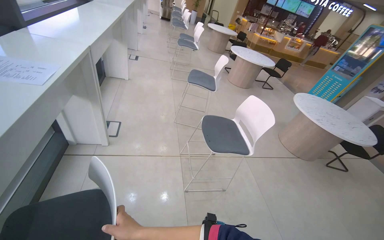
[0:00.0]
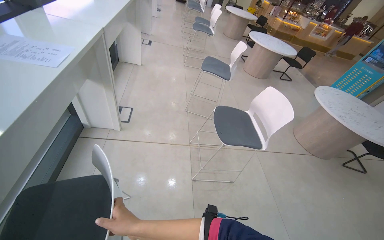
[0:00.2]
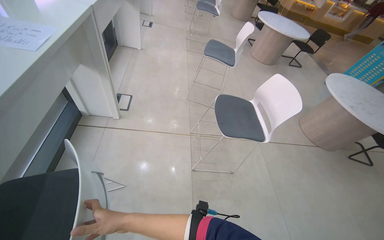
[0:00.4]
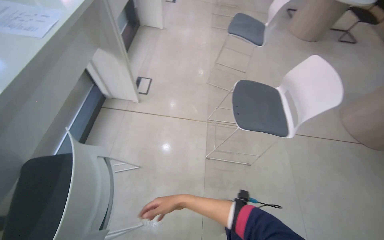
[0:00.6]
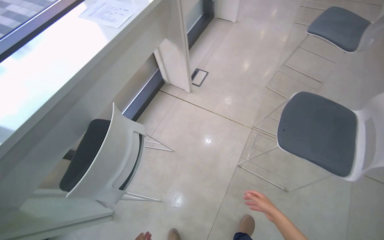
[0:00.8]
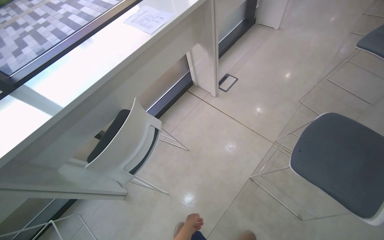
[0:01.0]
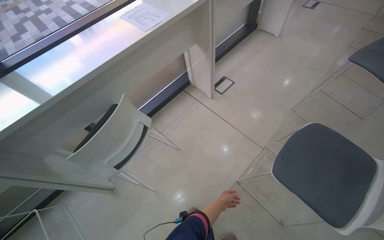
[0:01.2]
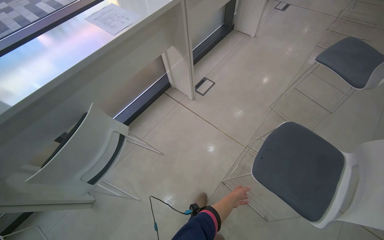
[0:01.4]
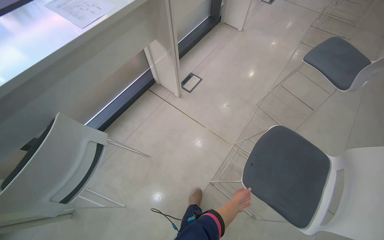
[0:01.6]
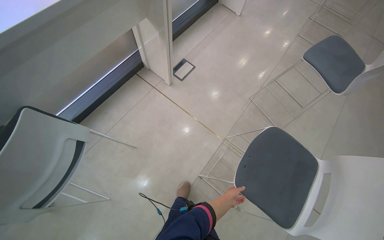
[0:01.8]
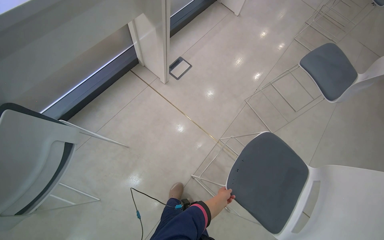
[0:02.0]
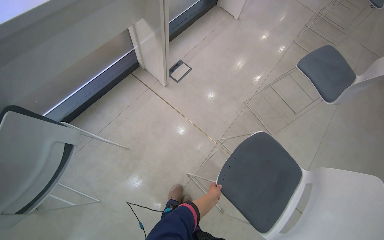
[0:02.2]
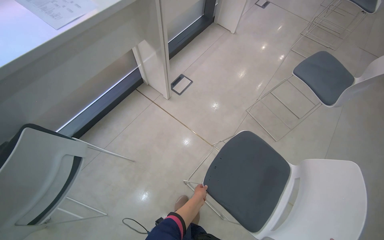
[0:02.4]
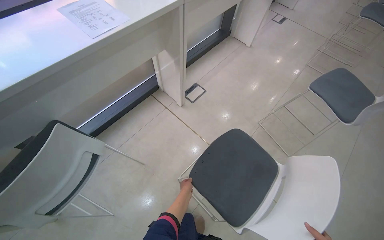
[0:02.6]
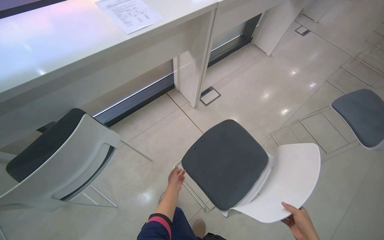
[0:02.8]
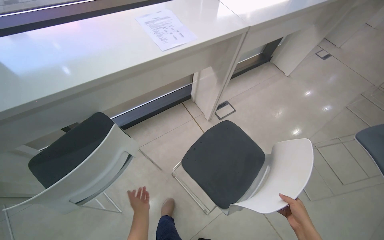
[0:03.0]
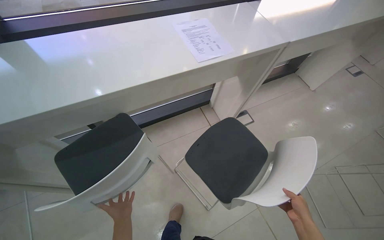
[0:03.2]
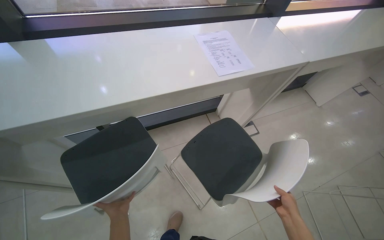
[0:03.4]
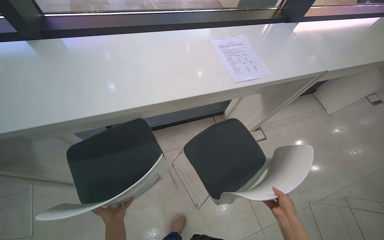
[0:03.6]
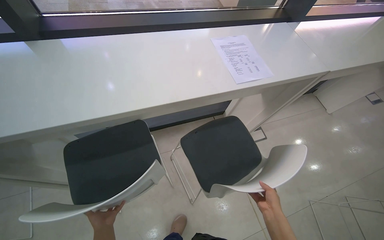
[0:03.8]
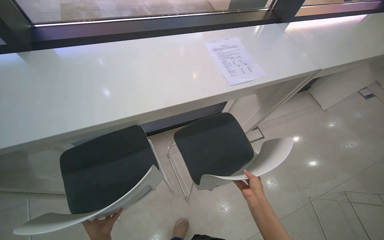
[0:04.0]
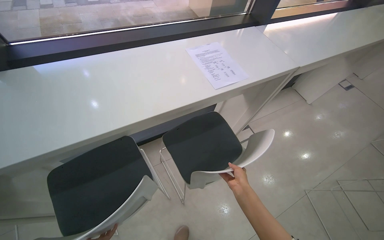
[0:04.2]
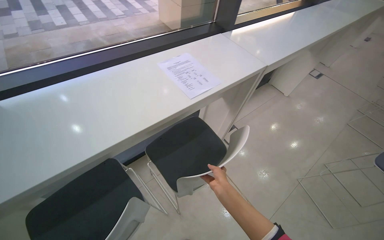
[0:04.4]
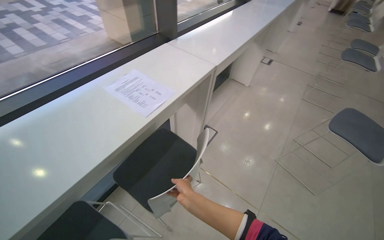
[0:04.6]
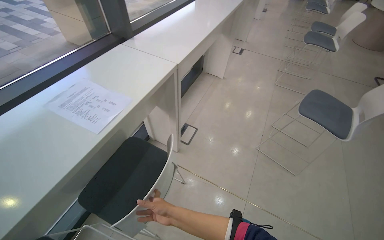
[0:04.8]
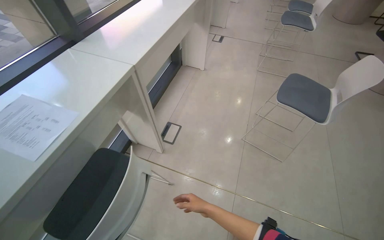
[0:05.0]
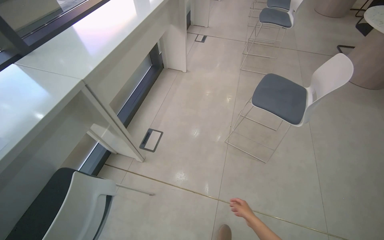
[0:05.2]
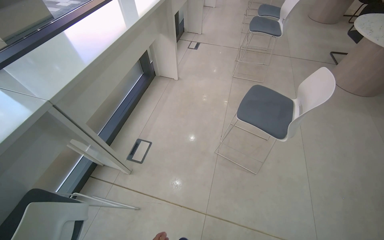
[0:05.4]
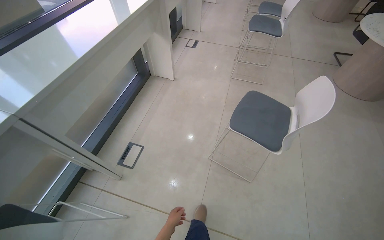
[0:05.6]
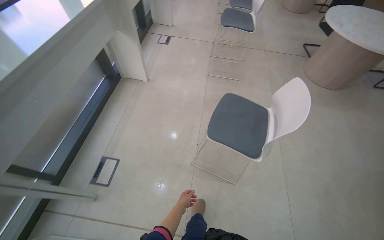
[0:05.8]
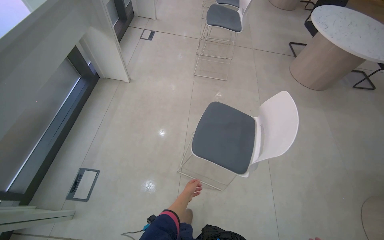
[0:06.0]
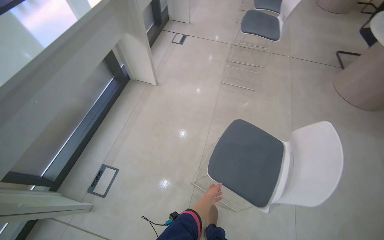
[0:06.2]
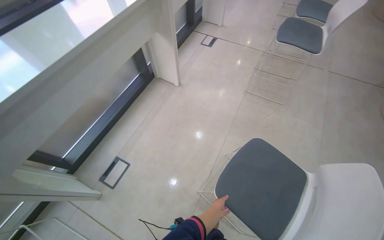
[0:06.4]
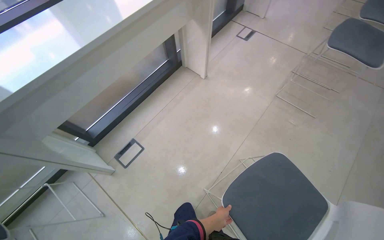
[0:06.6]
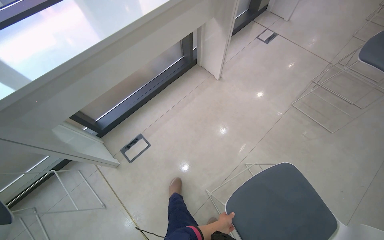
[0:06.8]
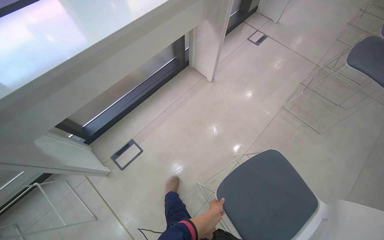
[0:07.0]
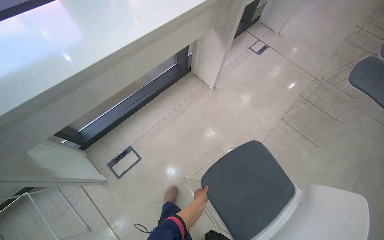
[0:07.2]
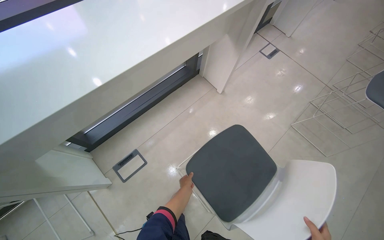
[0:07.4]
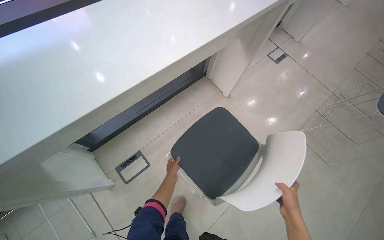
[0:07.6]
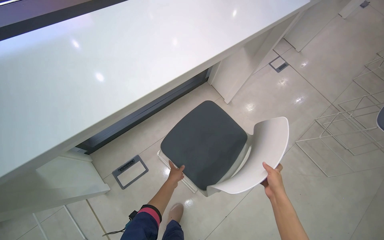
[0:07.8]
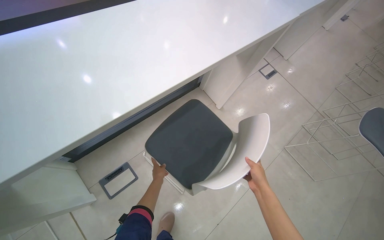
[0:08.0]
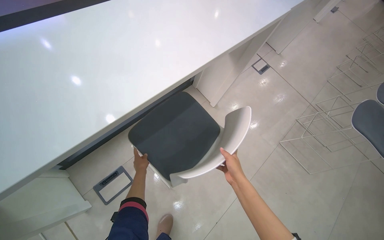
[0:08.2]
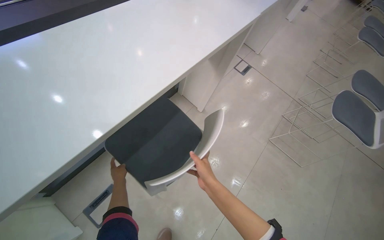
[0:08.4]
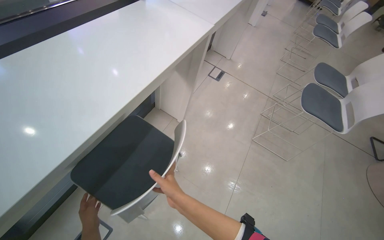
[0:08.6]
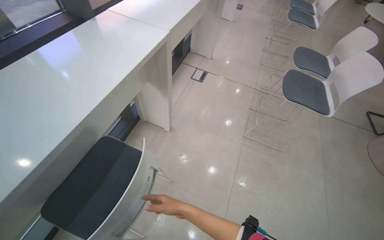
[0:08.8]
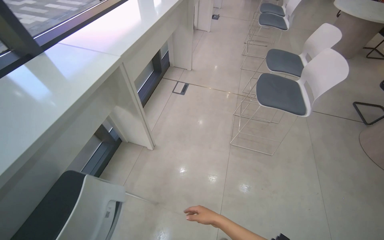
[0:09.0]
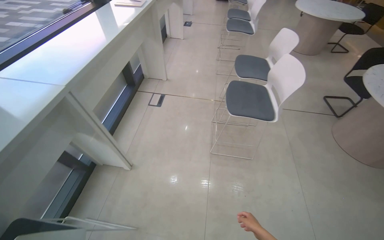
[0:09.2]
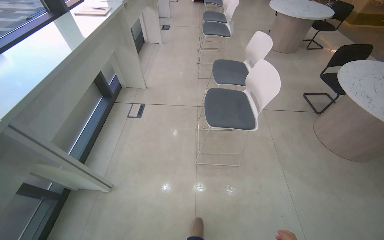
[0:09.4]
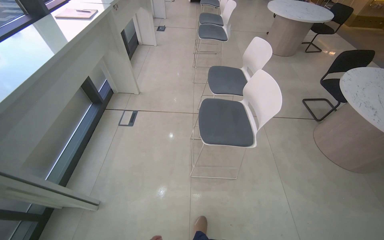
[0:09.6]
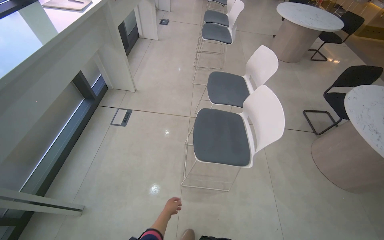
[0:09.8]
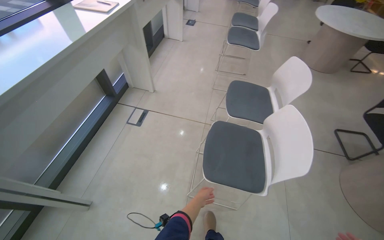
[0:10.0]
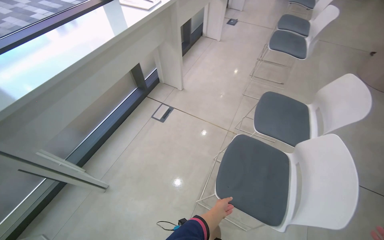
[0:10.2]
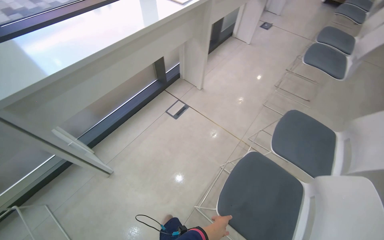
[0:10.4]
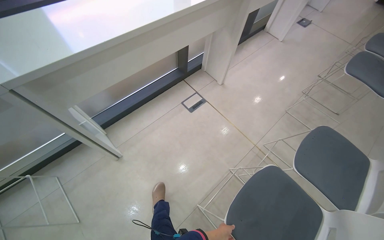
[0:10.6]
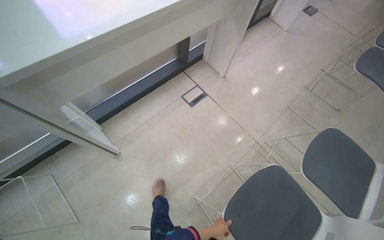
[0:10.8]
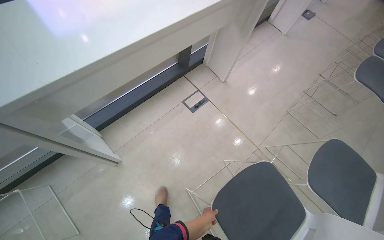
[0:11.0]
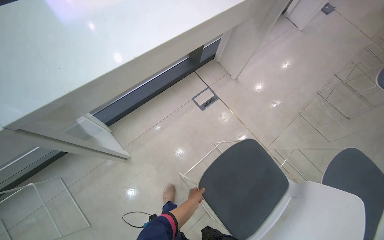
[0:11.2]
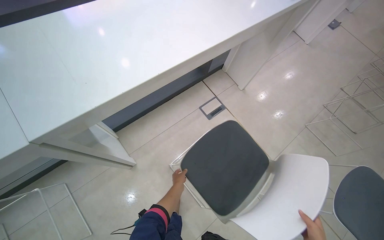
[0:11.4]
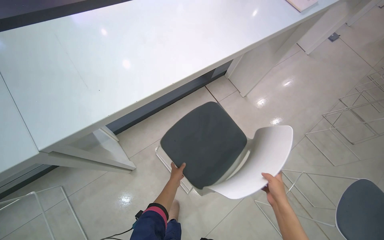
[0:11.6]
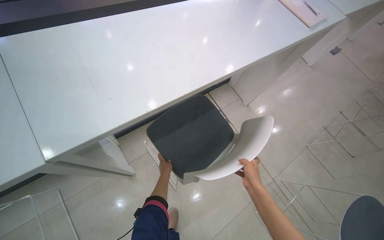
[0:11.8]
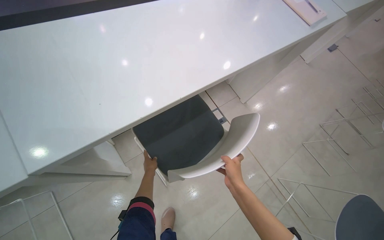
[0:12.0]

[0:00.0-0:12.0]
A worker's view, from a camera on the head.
Job: organizing items.
The whole recording: Arranging chairs under counter. The worker arranges chairs under the counter.
0:00.0 to 0:01.6: The wearer moves about 60 cm. The head rotates about 45 degrees to the left. The camera pitches downward, by roughly 20 degrees.
0:01.6 to 0:03.0: The left hand is displaced to the left by roughly 40 cm.
0:03.0 to 0:04.4: The right hand heads up the picture and to the left, covering about 50 cm.
0:04.4 to 0:06.0: The wearer moves roughly 1 m. The head turns to the right by roughly 45 degrees.
0:06.0 to 0:07.6: The wearer moves about 60 cm. The wearer looks some 40 degrees further to the left.
0:07.6 to 0:09.0: The camera travels some 50 cm. The wearer looks roughly 35 degrees further to the right.
0:09.0 to 0:10.4: The wearer moves approximately 90 cm. The head rotates roughly 25 degrees to the left.
0:10.4 to 0:12.0: The head travels roughly 60 cm.

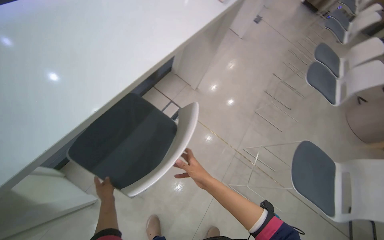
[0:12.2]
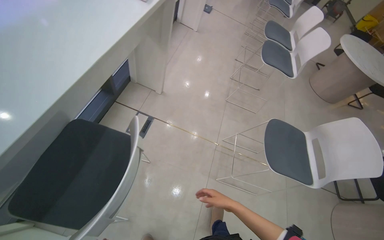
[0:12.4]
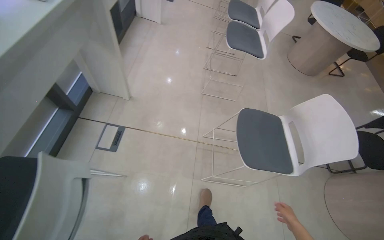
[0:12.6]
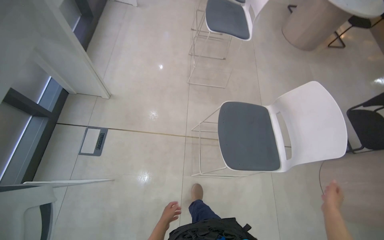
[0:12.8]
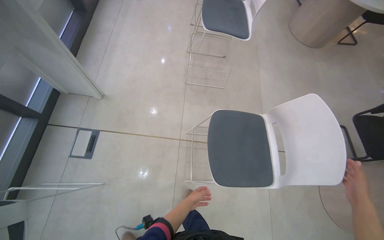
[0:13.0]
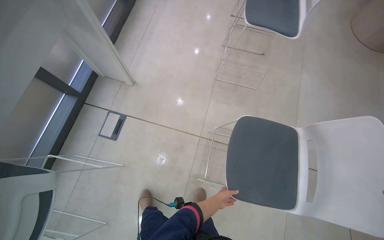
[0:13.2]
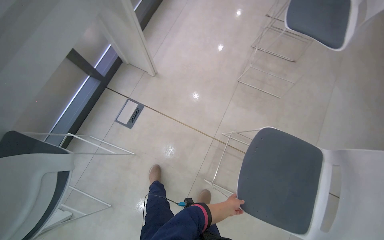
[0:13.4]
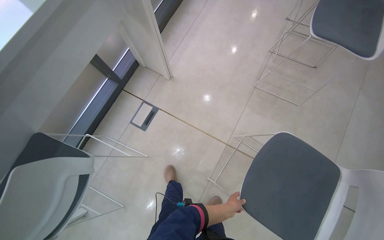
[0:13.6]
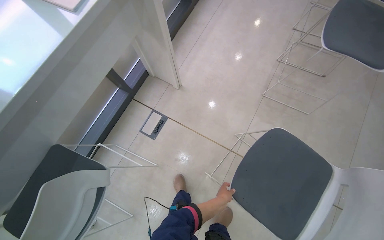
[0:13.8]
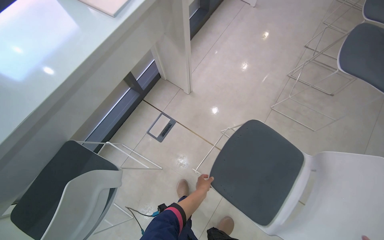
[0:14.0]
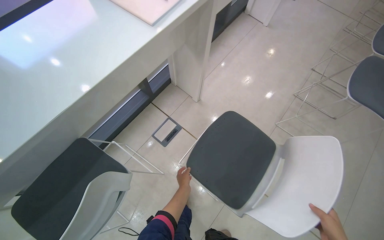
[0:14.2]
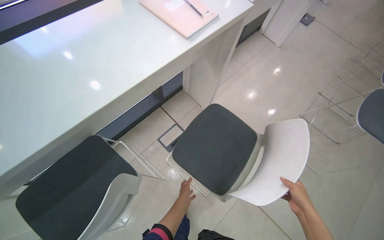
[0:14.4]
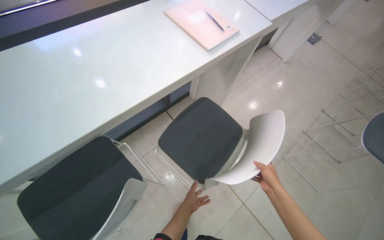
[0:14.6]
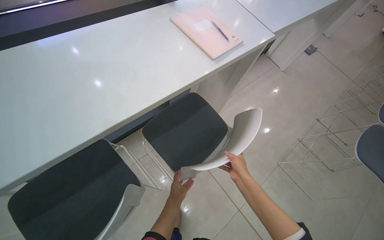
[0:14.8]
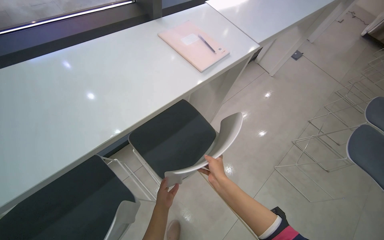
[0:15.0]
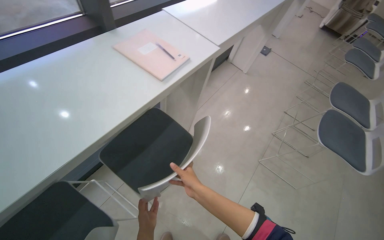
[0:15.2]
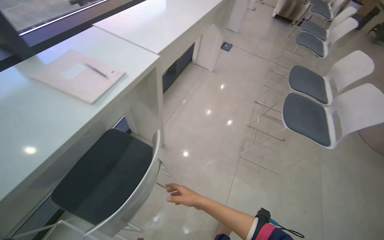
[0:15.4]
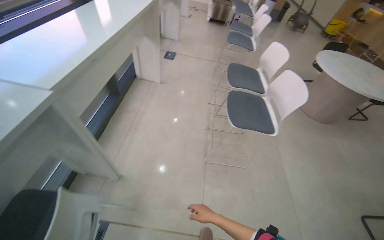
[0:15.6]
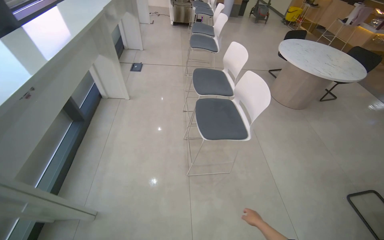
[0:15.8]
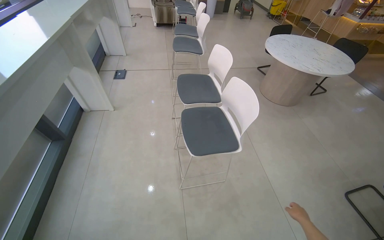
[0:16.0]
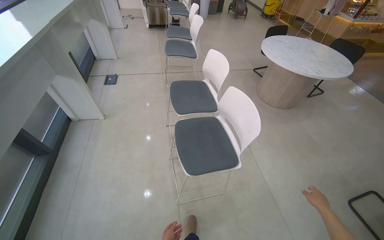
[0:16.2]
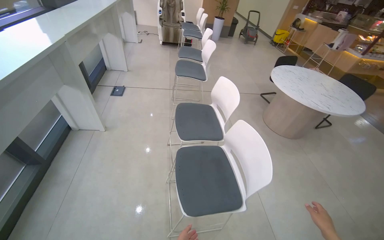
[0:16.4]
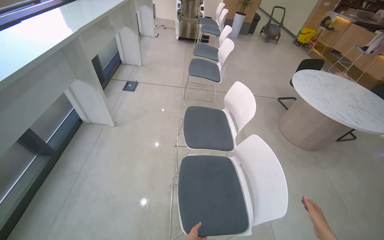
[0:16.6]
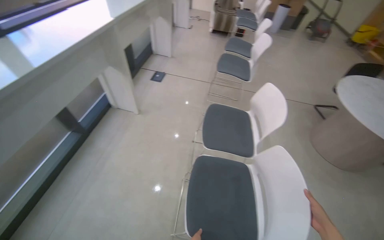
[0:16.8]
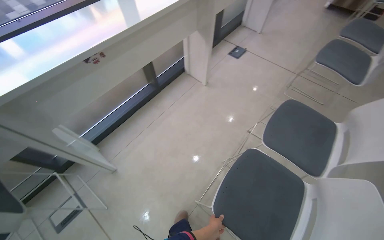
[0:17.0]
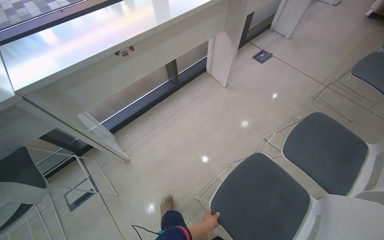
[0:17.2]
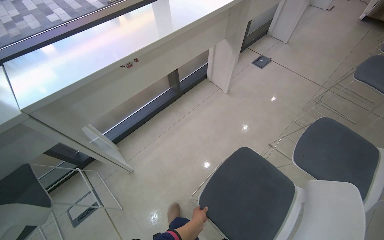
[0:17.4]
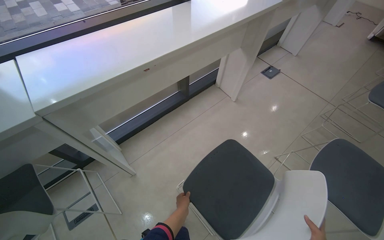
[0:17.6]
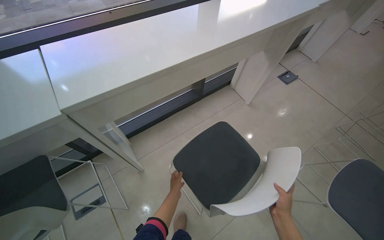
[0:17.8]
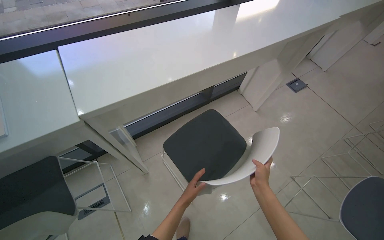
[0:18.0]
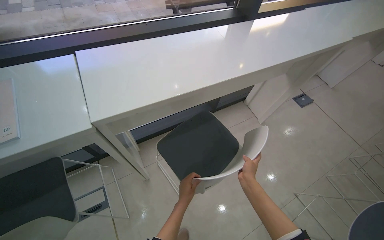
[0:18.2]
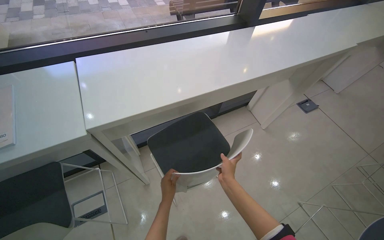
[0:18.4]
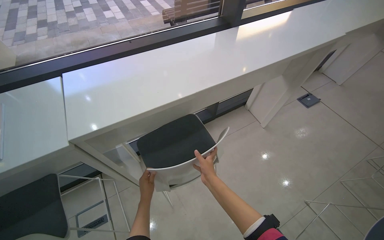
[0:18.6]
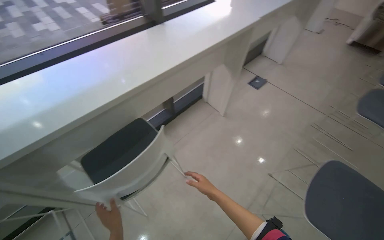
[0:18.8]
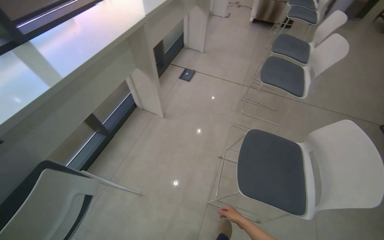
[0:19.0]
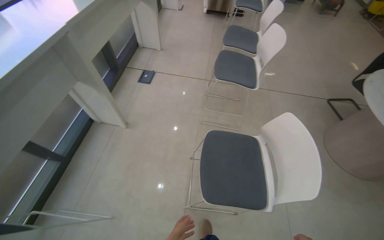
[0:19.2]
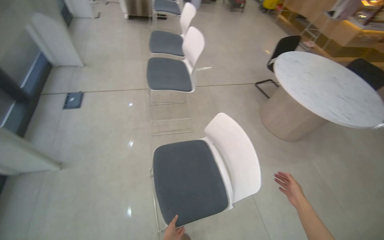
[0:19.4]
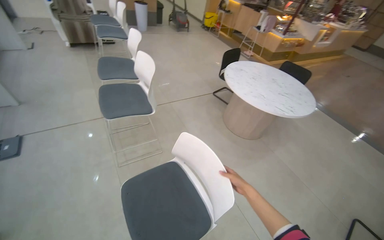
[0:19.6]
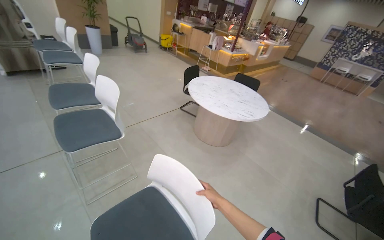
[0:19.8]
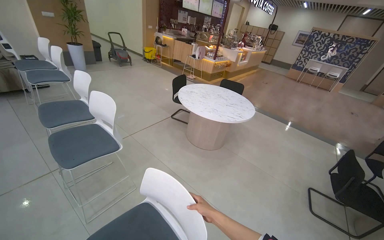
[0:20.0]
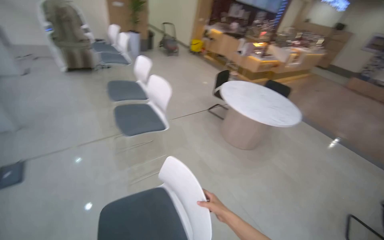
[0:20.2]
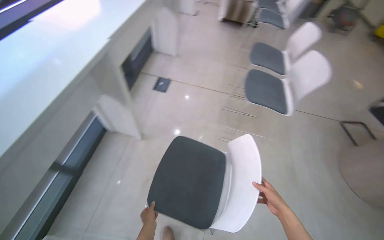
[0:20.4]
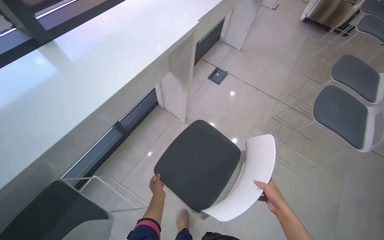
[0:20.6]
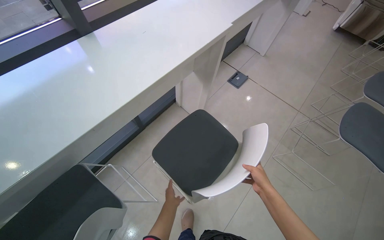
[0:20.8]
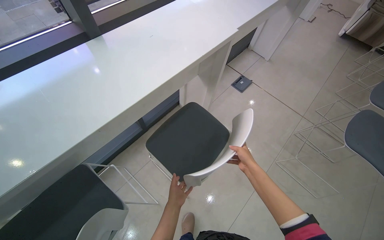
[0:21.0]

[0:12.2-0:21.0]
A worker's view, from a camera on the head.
Job: organizing items.
The whole recording: Arranging chairs under counter. The worker arranges chairs under the counter.
0:12.2 to 0:13.6: The wearer moves roughly 80 cm. The wearer looks roughly 15 degrees further downward.
0:13.6 to 0:15.2: The wearer moves roughly 40 cm. The view tilts about 15 degrees upward.
0:15.2 to 0:16.6: The wearer moves about 1 m. The wearer looks approximately 40 degrees further to the right.
0:16.6 to 0:18.0: The camera is carried about 50 cm. The head rotates approximately 60 degrees to the left.
0:18.0 to 0:19.6: The head travels roughly 1 m. The head rotates approximately 90 degrees to the right.
0:19.6 to 0:21.0: The camera travels roughly 50 cm. The head rotates about 75 degrees to the left.
